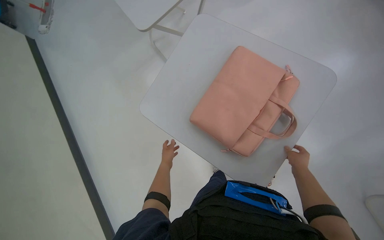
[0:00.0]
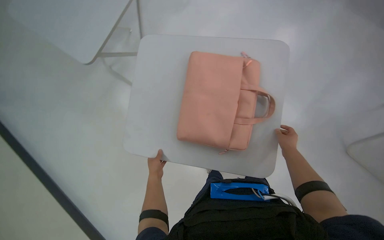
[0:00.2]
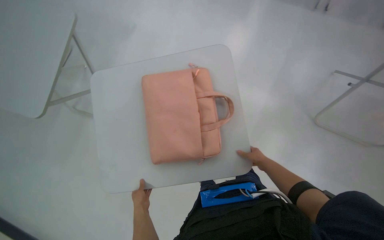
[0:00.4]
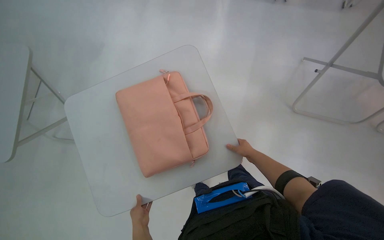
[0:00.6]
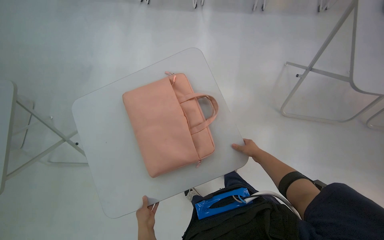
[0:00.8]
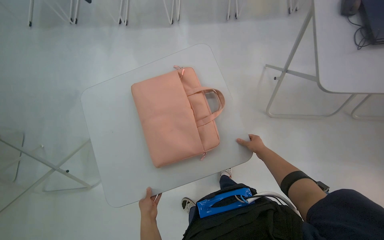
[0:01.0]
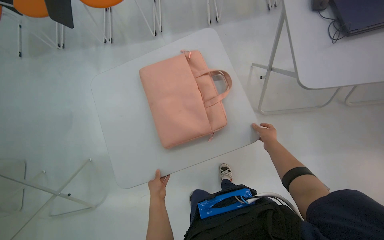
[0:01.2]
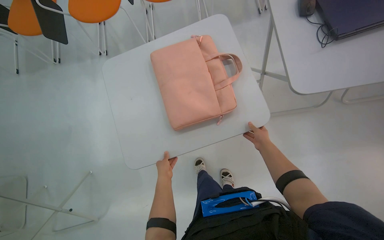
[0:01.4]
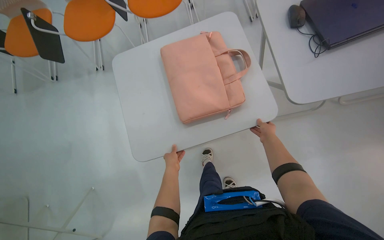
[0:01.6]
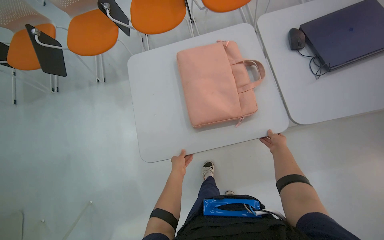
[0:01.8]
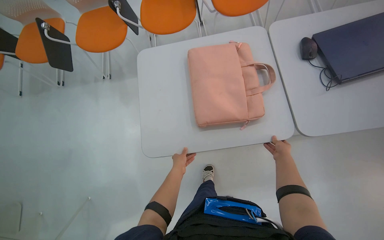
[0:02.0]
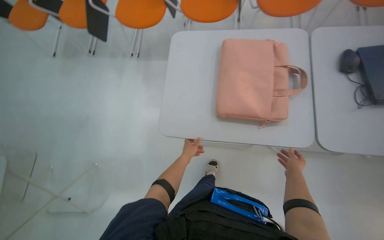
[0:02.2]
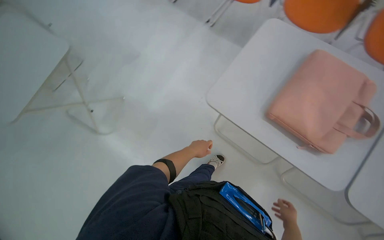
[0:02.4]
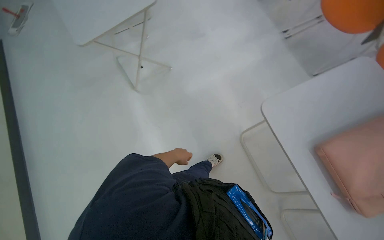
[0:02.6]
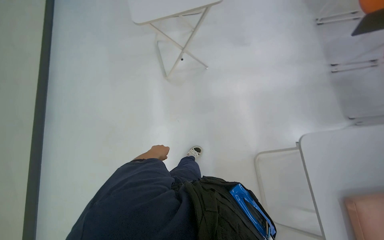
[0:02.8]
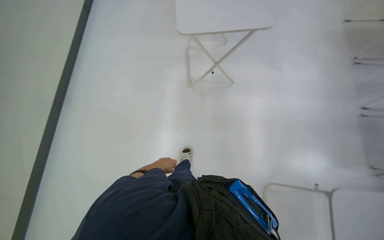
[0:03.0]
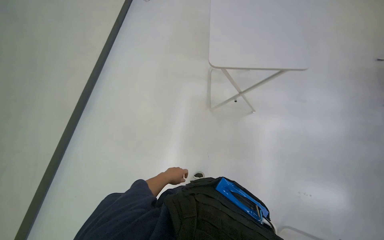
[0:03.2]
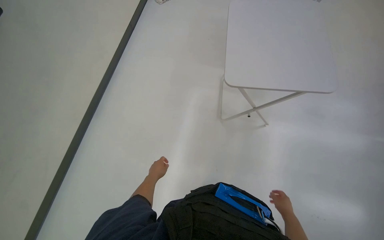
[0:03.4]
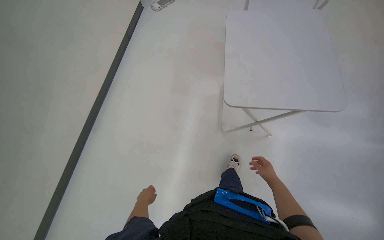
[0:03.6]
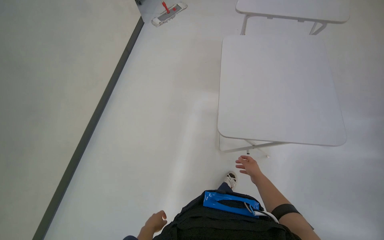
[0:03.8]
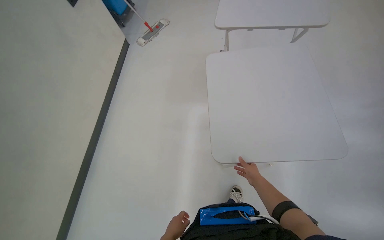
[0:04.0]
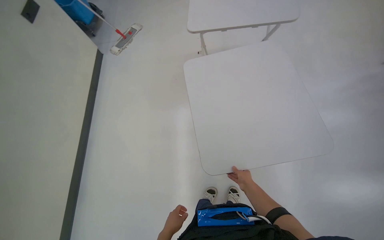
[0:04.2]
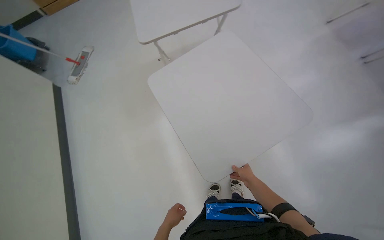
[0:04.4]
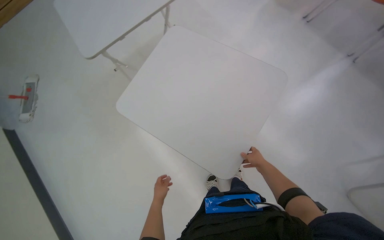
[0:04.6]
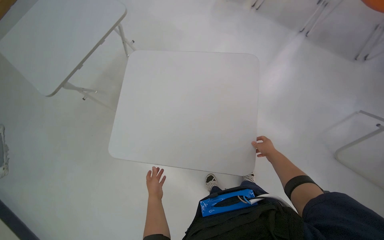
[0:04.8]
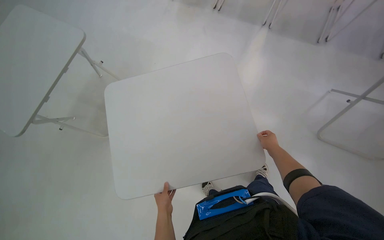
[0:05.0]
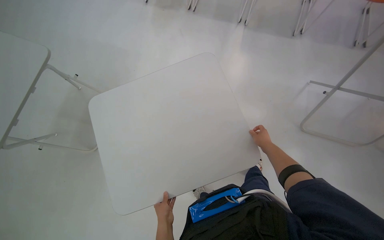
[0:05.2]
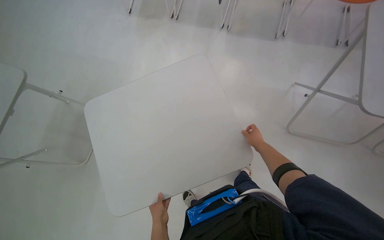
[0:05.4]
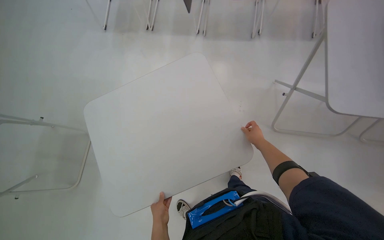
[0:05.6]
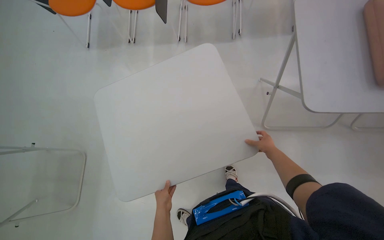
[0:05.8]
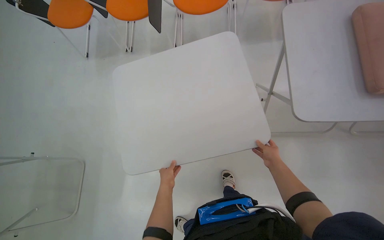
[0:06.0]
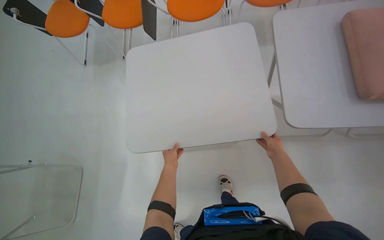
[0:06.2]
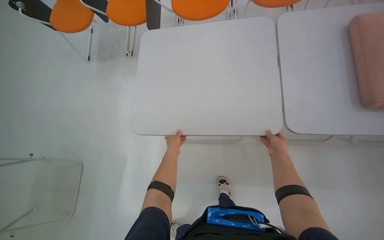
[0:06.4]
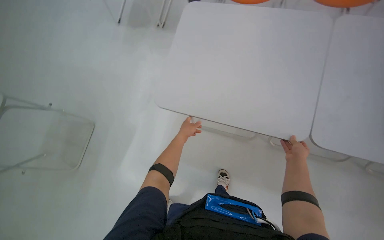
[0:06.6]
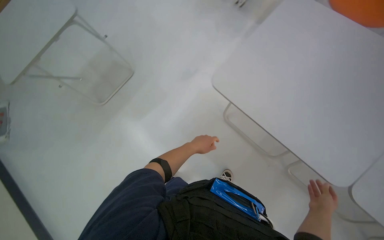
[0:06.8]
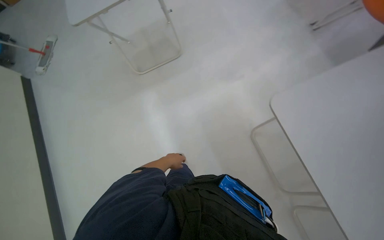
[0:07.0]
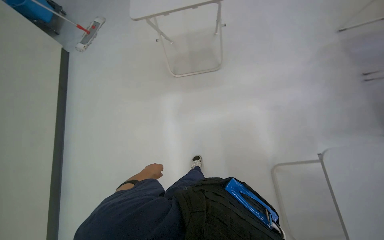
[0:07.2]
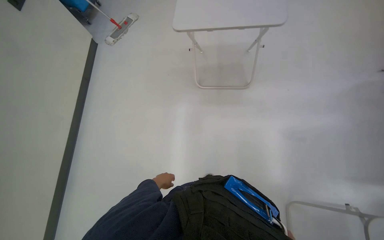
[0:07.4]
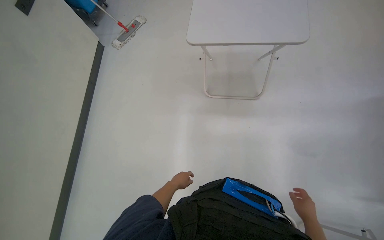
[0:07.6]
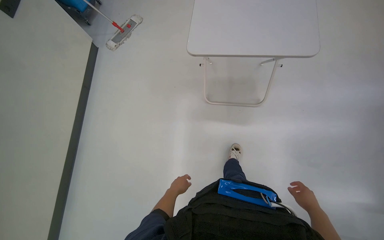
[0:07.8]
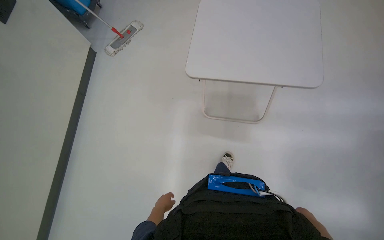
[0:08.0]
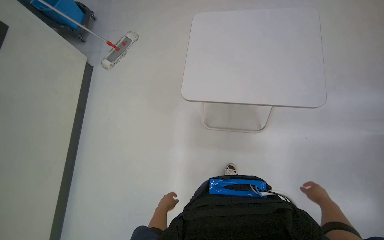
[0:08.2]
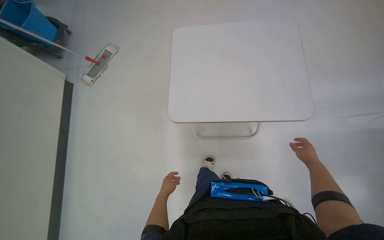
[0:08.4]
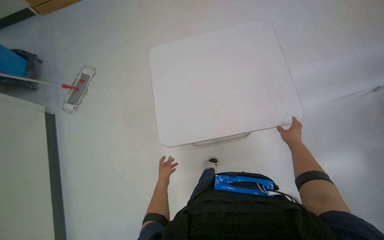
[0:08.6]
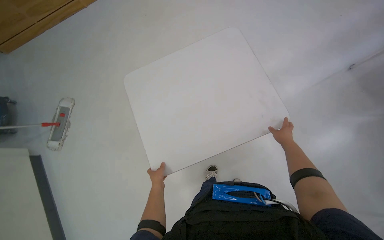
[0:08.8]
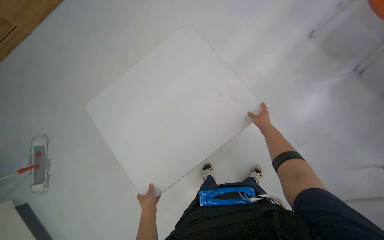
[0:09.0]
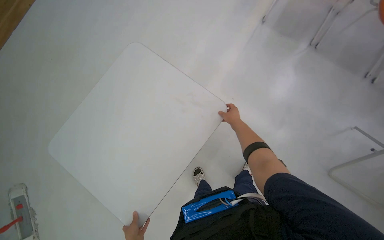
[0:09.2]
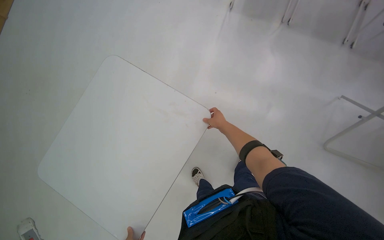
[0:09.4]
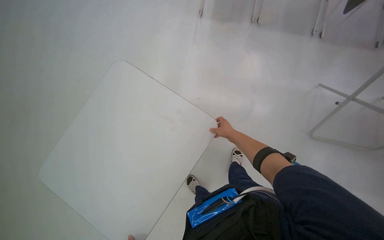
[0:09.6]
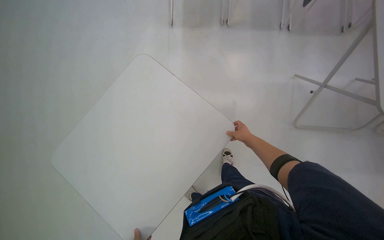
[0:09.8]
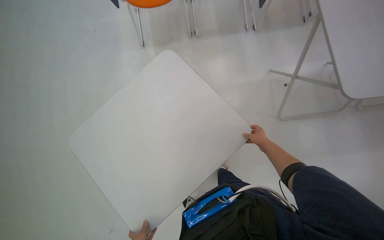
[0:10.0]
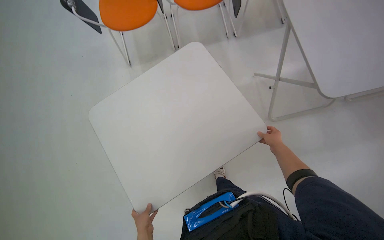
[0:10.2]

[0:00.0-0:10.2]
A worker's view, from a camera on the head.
Job: organizing items.
The whole recording: Rearranging tables. The worker rearranges several small tables in the room.
0:00.0 to 0:01.4: The wearer's head swings approximately 60 degrees to the right.
0:01.4 to 0:03.0: The wearer looks some 105 degrees further to the left.
0:03.0 to 0:04.4: The wearer moves roughly 70 cm.
0:04.4 to 0:05.8: The camera travels some 60 cm. The head turns to the right by some 70 degrees.
0:08.8 to 0:10.2: The camera travels roughly 60 cm. The head turns to the right by some 80 degrees.

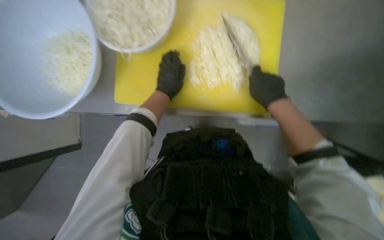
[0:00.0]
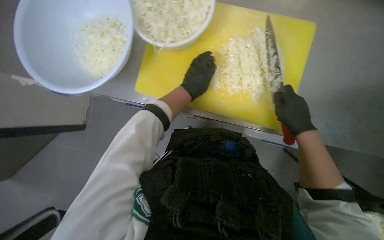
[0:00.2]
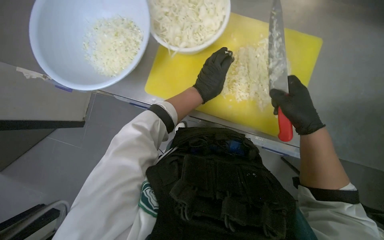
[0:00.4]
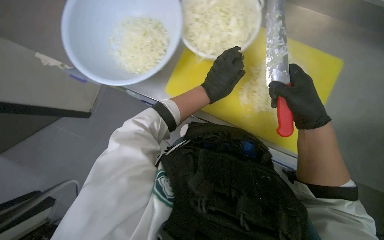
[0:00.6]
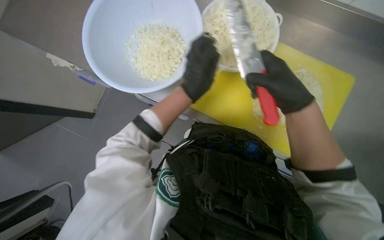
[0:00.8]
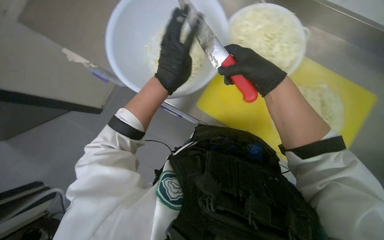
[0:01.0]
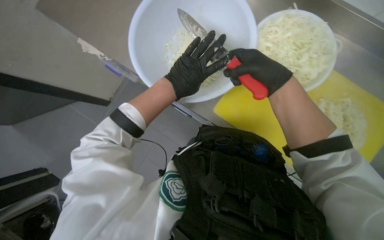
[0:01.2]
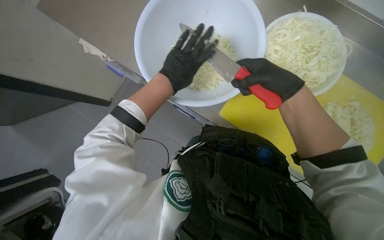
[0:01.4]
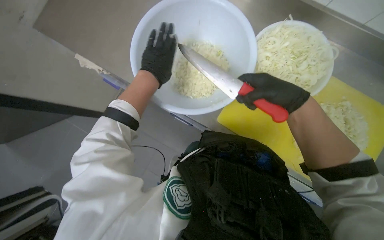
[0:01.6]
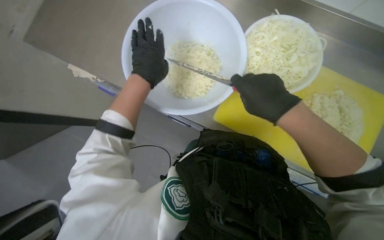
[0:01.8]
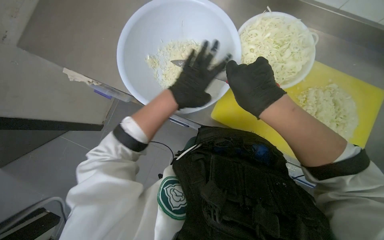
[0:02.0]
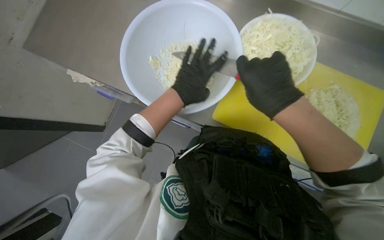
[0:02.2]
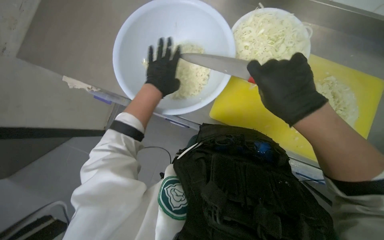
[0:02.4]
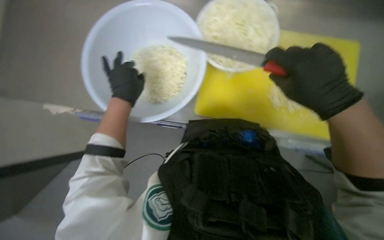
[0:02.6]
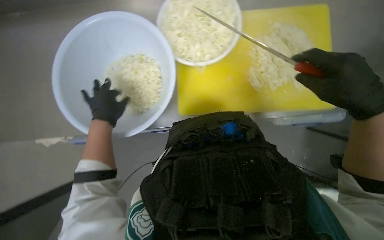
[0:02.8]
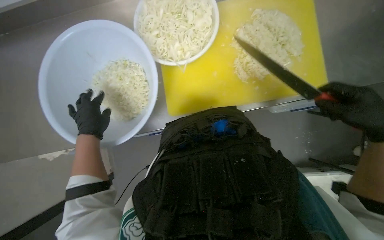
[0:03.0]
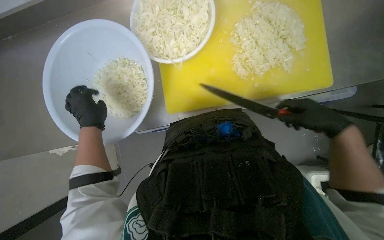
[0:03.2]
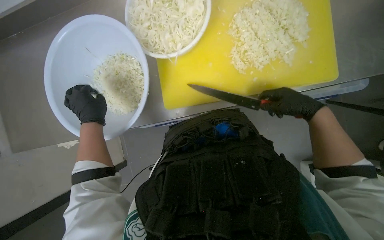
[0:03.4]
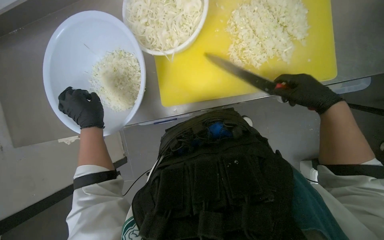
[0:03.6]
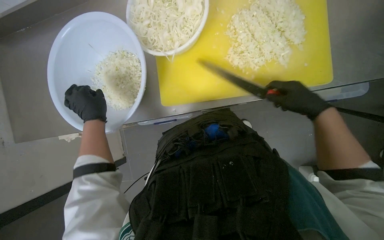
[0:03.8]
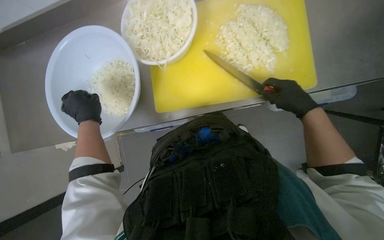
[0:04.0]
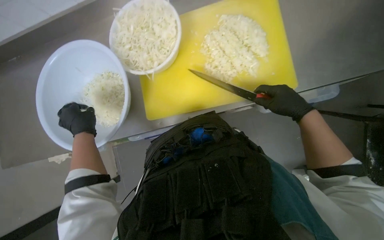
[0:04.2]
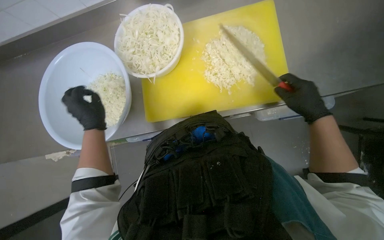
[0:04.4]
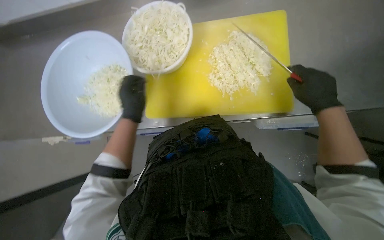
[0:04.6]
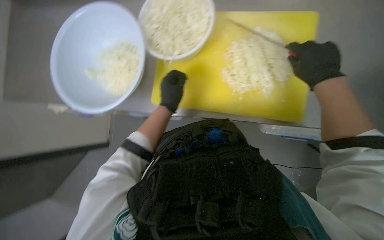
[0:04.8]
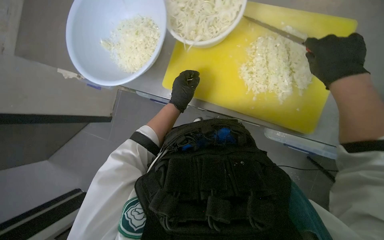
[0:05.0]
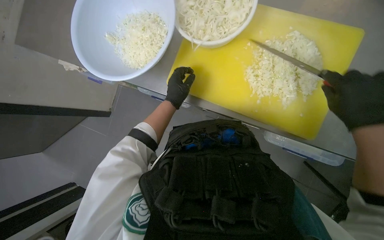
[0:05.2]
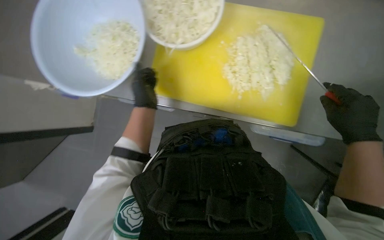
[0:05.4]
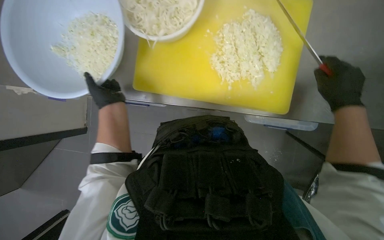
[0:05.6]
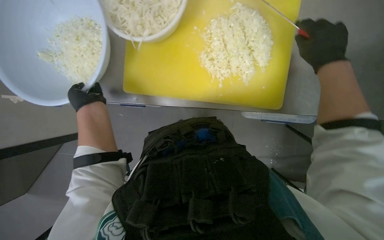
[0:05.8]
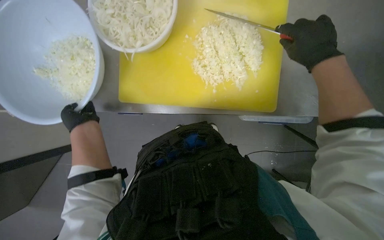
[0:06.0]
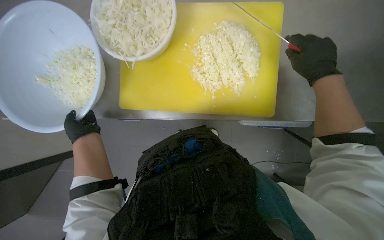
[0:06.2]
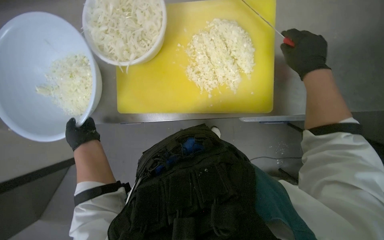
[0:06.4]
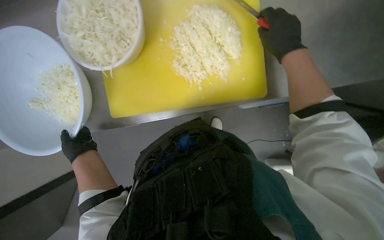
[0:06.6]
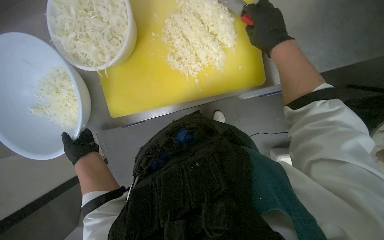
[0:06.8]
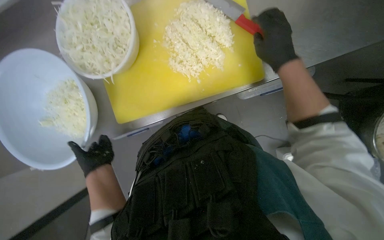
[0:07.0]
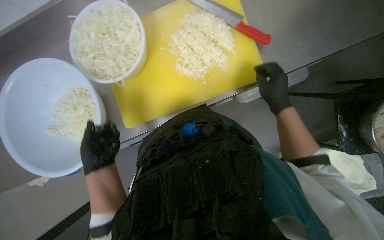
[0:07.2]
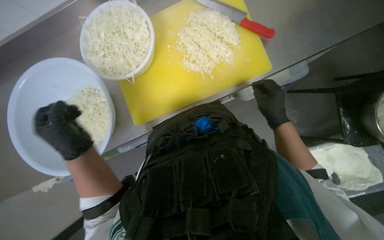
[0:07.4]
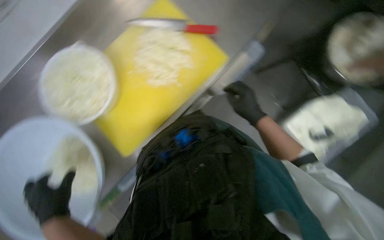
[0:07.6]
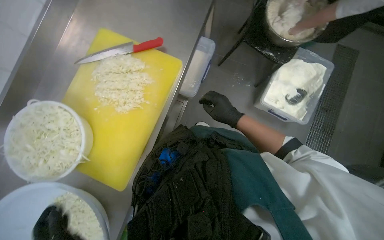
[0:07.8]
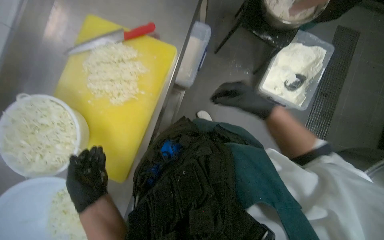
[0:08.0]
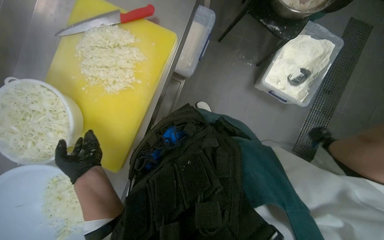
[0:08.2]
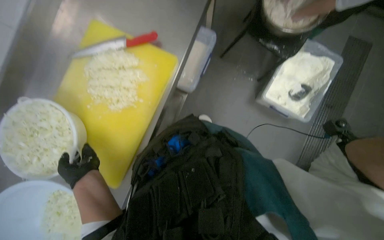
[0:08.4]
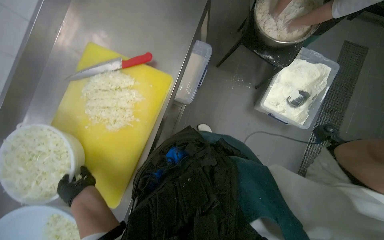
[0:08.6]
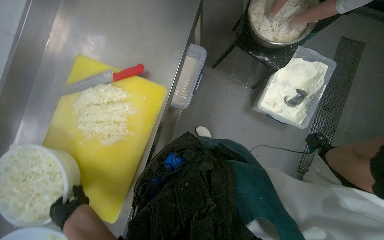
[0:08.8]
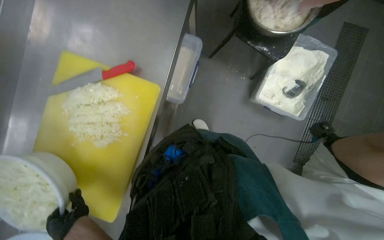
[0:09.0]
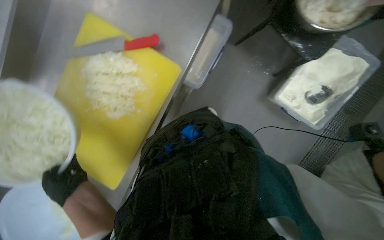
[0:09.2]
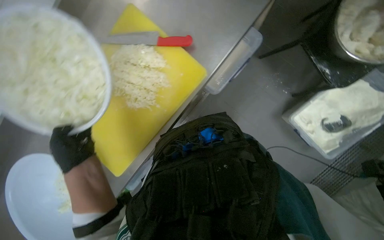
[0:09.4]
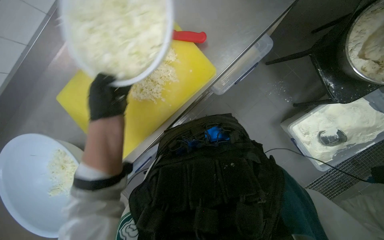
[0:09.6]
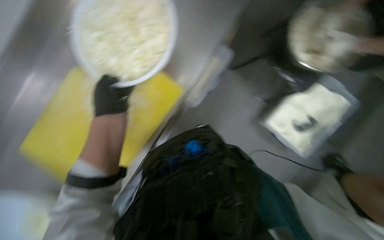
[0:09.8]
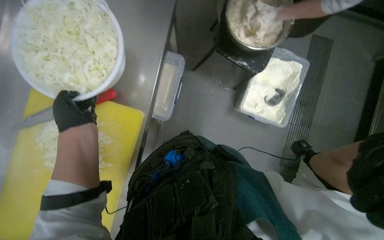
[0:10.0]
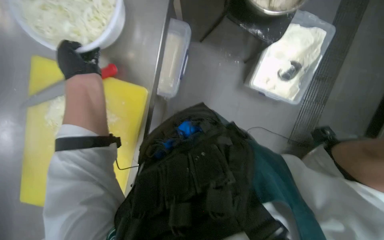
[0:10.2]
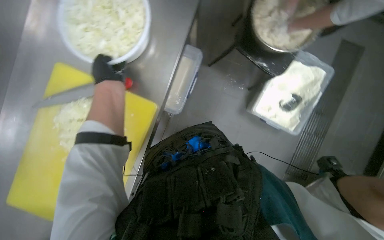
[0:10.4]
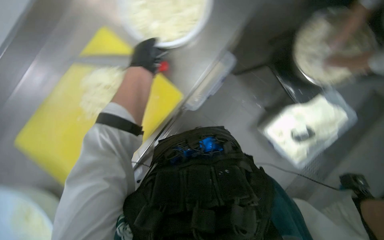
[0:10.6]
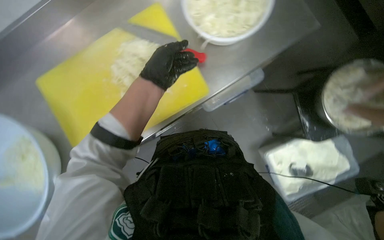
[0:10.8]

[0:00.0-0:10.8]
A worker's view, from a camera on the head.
Job: preparing food.
The whole recording: Transferring chopped onions to bowl. The worker uses a knife to transfer chopped onions from the cutting board into a white bowl.
0:00.0 to 0:01.6: The view tips upward by some 15 degrees.
0:01.6 to 0:03.0: Everything in view rotates some 45 degrees counterclockwise.
0:03.0 to 0:04.6: The right hand goes some 10 cm up the picture, while the left hand moves to the right, approximately 20 cm.
0:04.6 to 0:06.2: The left hand shifts roughly 10 cm to the left, while the right hand heads up the picture, covering about 10 cm.
0:06.2 to 0:07.8: The scene turns approximately 45 degrees counterclockwise in the picture.
0:07.8 to 0:09.2: The view tips downward by some 15 degrees. The left hand heads up the picture, covering approximately 20 cm.
0:09.2 to 0:10.8: The view tilts about 15 degrees upward. The scene rotates clockwise by some 30 degrees.
